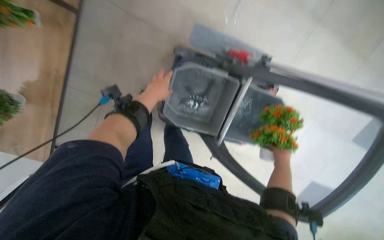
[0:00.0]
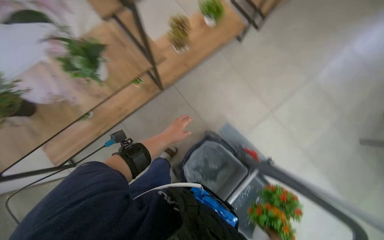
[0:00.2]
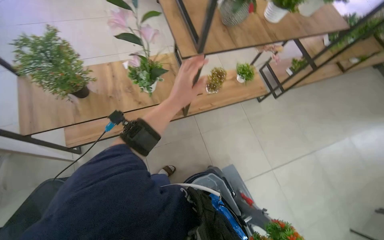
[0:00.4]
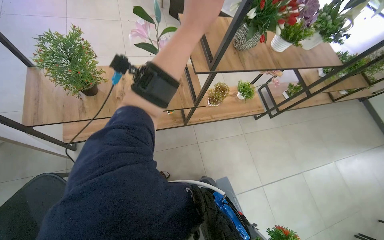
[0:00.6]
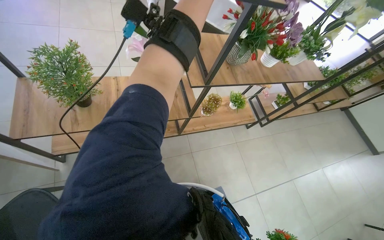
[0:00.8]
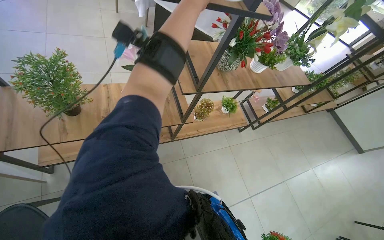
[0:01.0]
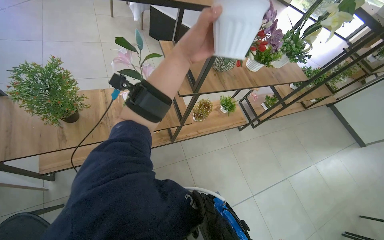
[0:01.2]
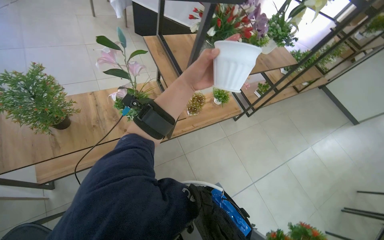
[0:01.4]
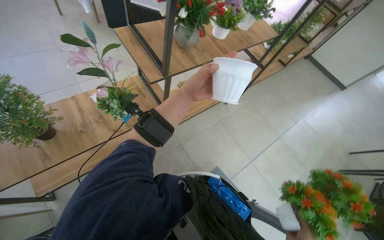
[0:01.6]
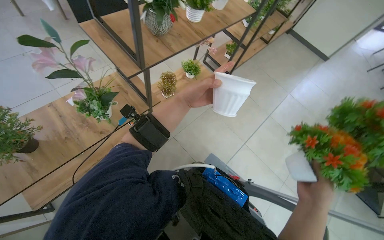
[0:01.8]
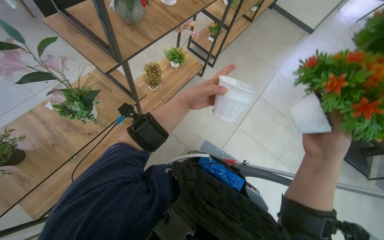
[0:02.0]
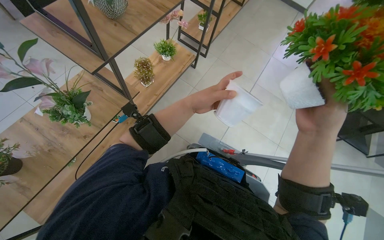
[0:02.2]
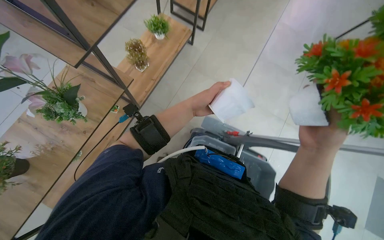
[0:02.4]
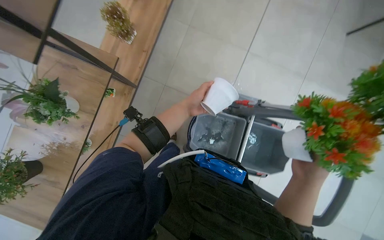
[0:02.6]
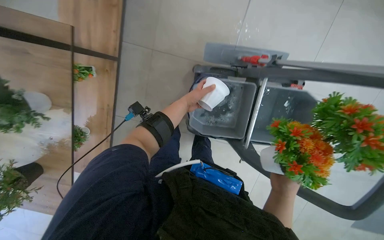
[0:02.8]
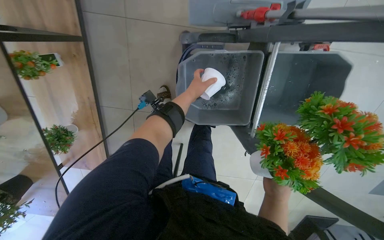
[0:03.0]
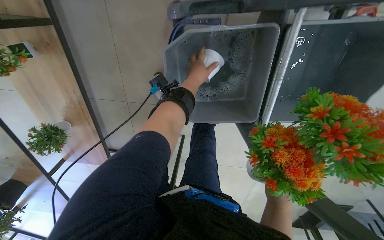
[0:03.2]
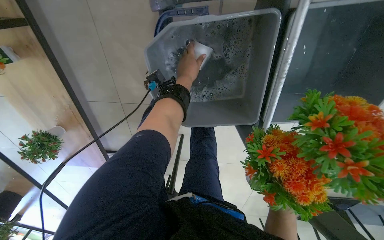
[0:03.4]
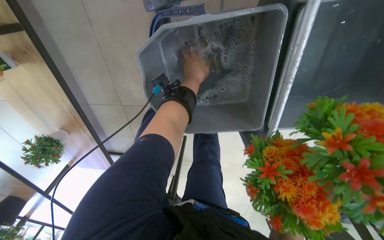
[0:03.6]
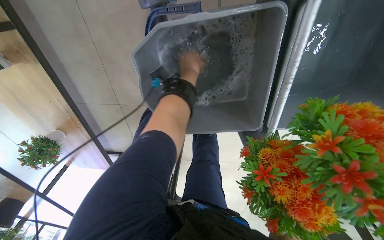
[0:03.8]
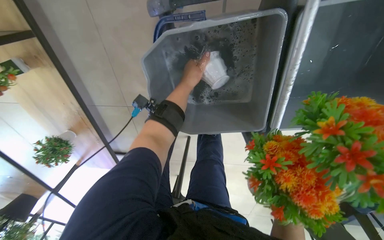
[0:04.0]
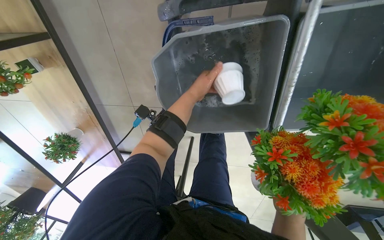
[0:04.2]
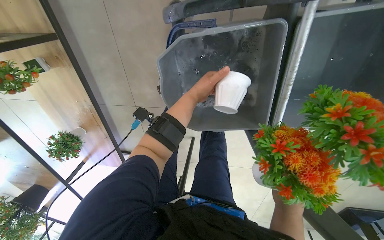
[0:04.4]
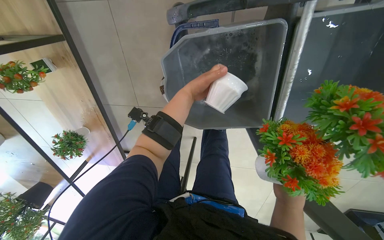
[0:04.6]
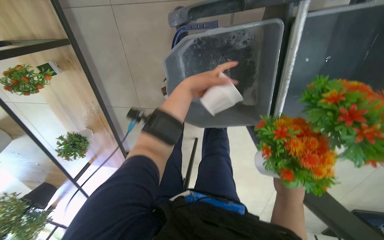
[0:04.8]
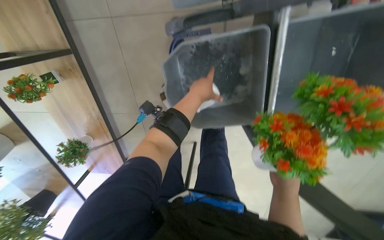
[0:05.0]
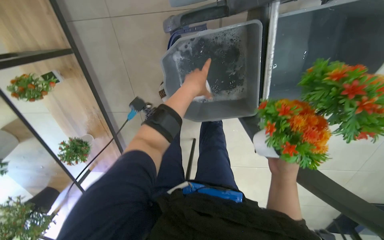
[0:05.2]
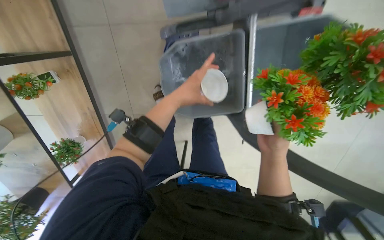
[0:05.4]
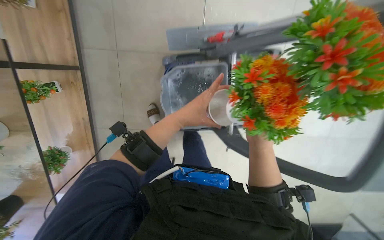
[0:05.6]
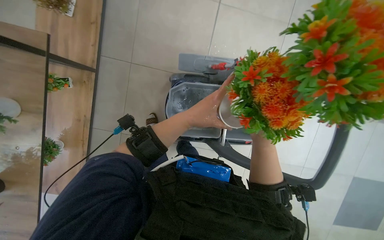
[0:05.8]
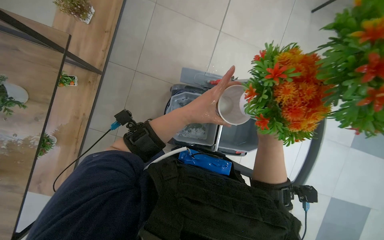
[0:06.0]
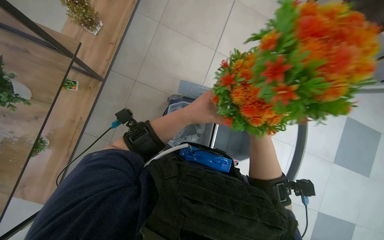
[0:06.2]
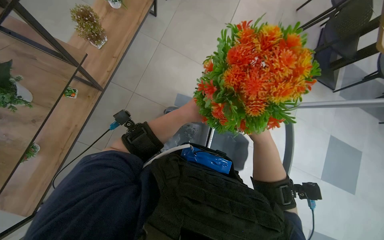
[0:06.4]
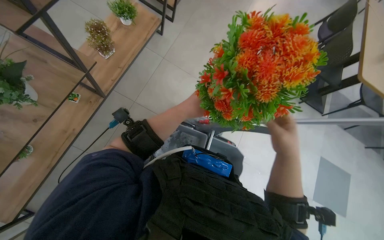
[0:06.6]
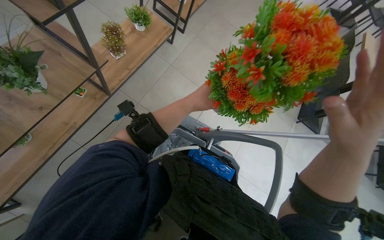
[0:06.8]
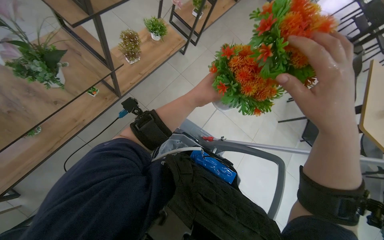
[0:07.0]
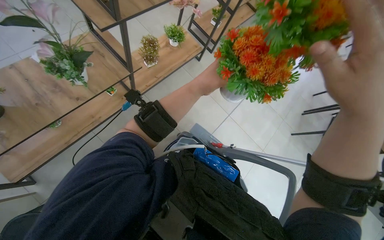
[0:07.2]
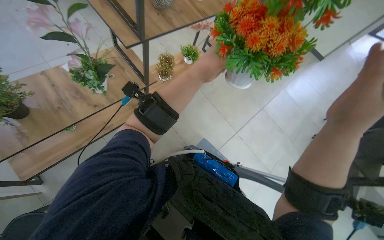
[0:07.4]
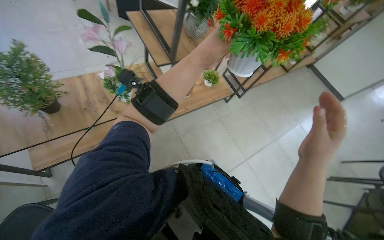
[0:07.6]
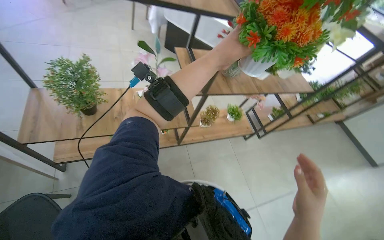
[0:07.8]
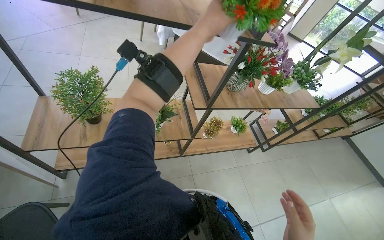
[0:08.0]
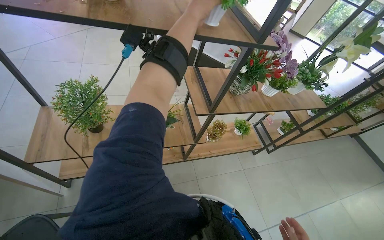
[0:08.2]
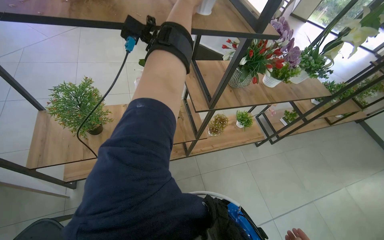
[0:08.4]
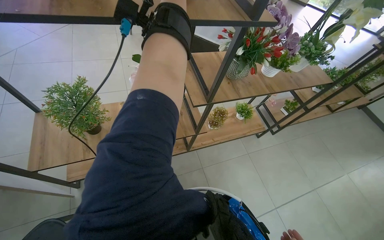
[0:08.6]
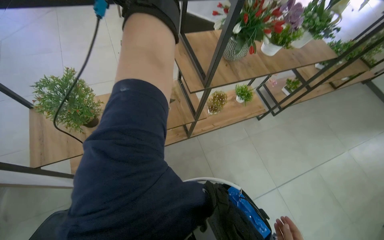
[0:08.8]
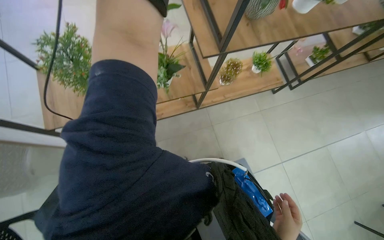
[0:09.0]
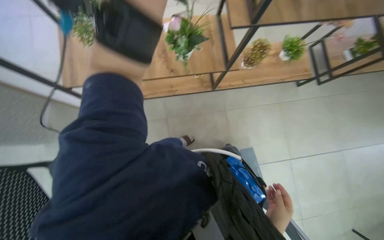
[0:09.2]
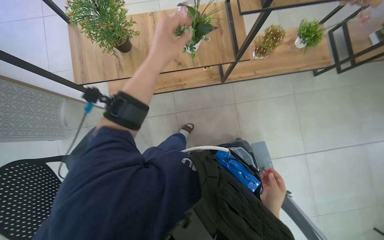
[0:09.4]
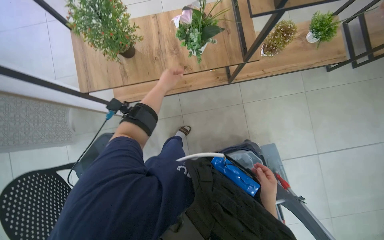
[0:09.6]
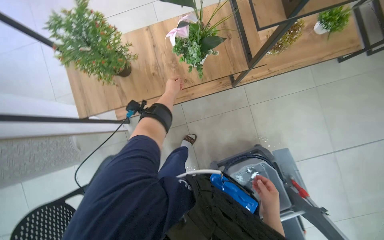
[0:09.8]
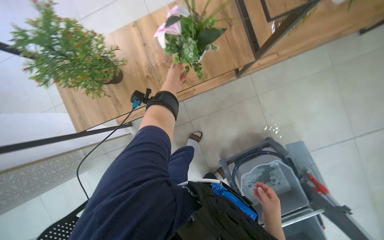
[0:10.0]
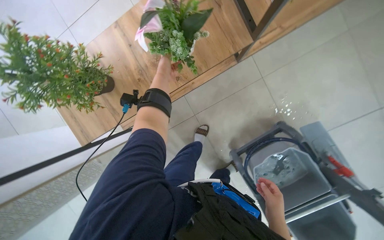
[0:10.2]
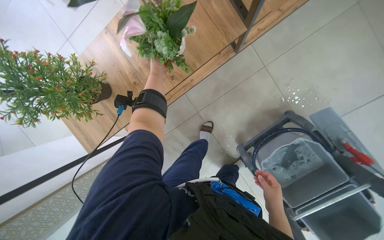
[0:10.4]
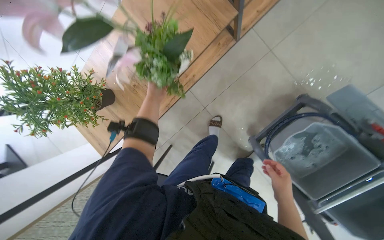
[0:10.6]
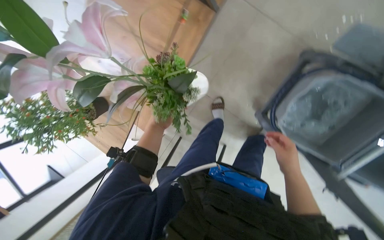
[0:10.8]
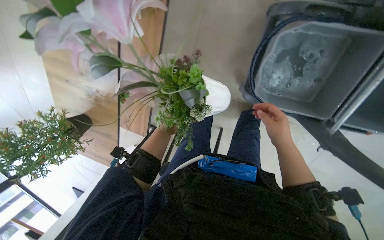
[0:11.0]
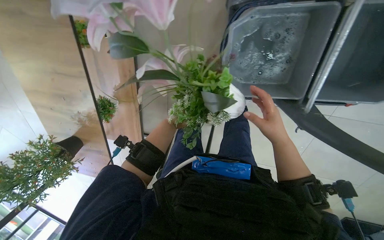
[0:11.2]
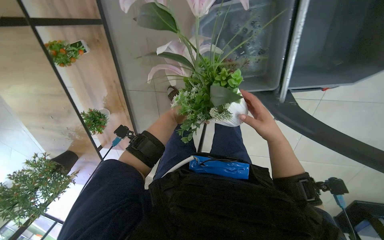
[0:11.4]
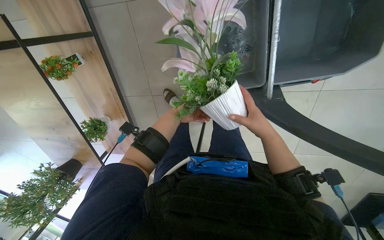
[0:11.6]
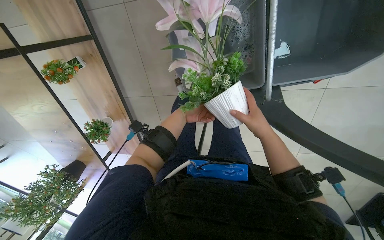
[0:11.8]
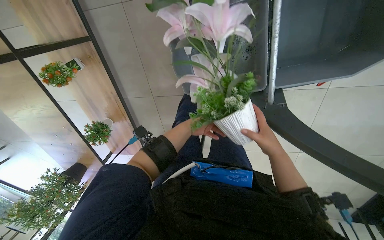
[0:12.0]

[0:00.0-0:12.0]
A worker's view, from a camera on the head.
Job: wiping surfaces.
The whole recording: Washing potted plants. The worker picks up decorative plants and flowers from a shelf, washes them in a cleaning cart, and places them back on the shelf.
0:00.0 to 0:01.6: The view tilts some 25 degrees upward.
0:01.6 to 0:03.0: The head travels roughly 50 cm. The camera pitches downward, by approximately 55 degrees. The scene rotates counterclockwise by about 50 degrees.
0:04.4 to 0:06.0: The view tips upward by about 20 degrees. The right hand travels up the picture by roughly 20 cm; the left hand goes about 25 cm nearer to the camera and down the picture.
0:06.0 to 0:07.6: The view tilts some 40 degrees upward. The scene rotates clockwise by some 40 degrees.
0:09.0 to 0:10.4: The view swings about 20 degrees to the left. The wearer looks roughly 20 degrees further downward.
0:10.4 to 0:12.0: Everything in view rotates approximately 50 degrees counterclockwise.

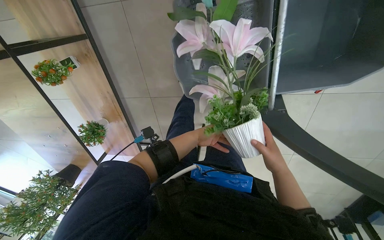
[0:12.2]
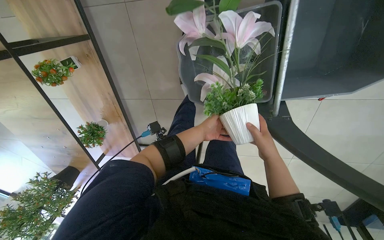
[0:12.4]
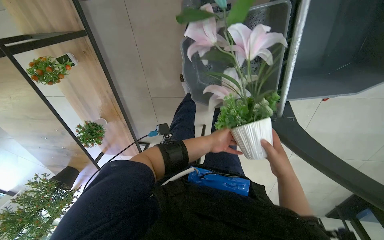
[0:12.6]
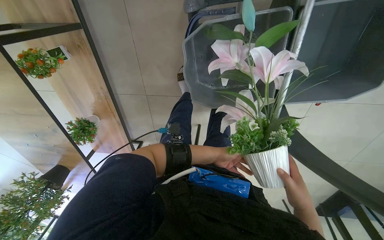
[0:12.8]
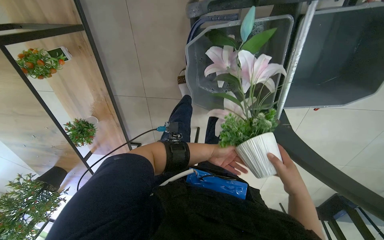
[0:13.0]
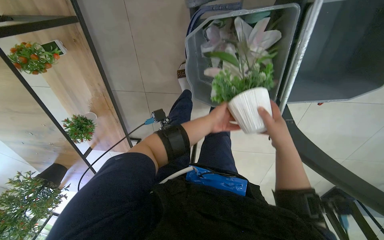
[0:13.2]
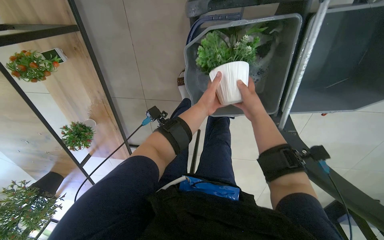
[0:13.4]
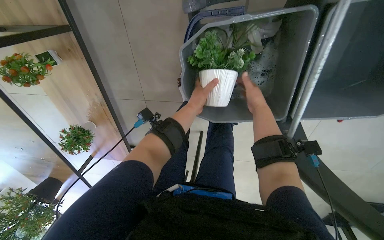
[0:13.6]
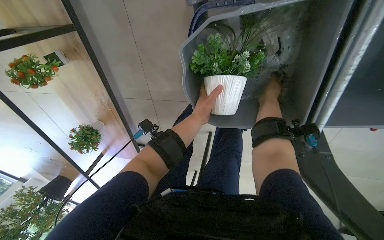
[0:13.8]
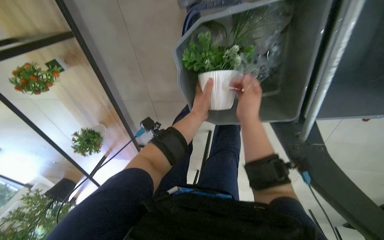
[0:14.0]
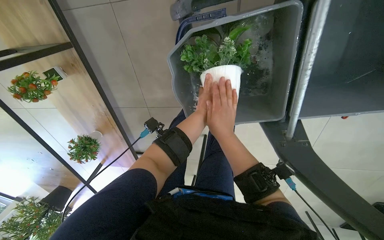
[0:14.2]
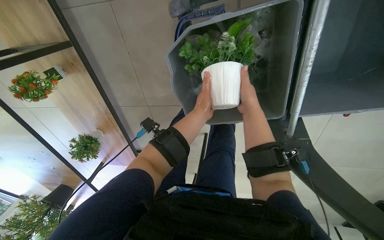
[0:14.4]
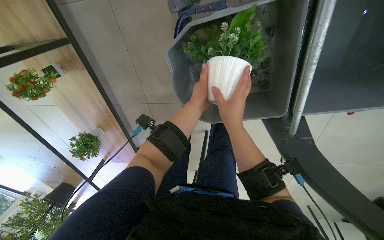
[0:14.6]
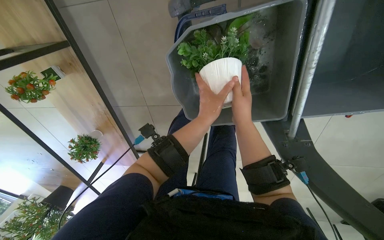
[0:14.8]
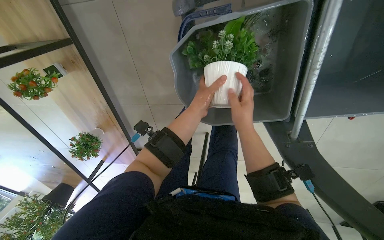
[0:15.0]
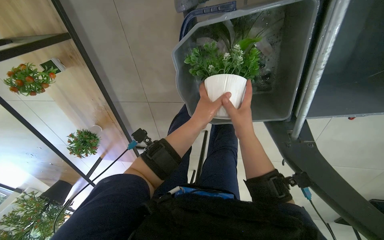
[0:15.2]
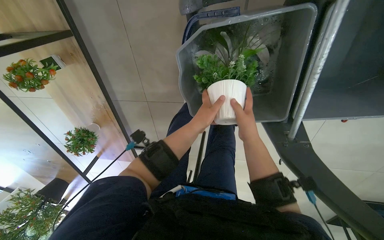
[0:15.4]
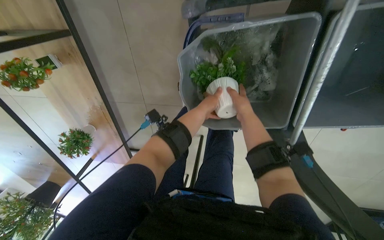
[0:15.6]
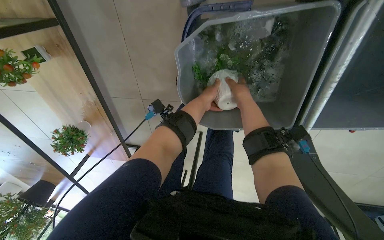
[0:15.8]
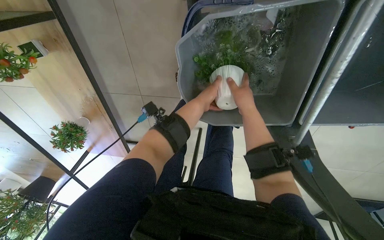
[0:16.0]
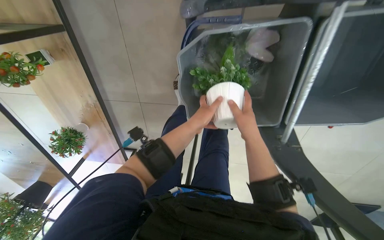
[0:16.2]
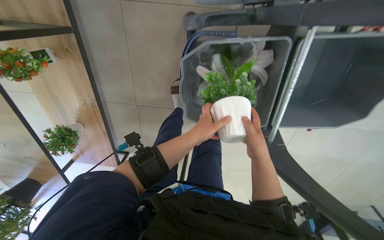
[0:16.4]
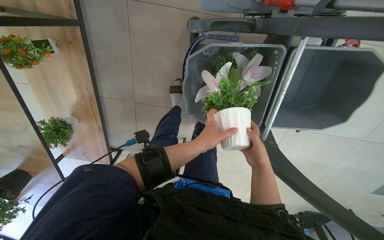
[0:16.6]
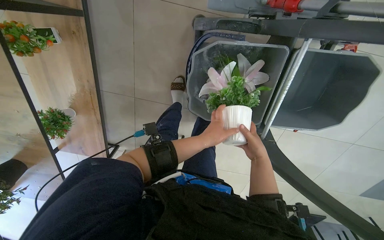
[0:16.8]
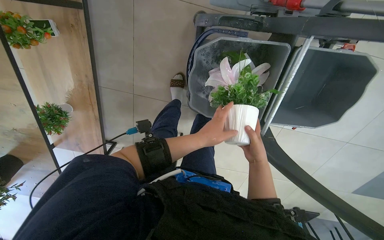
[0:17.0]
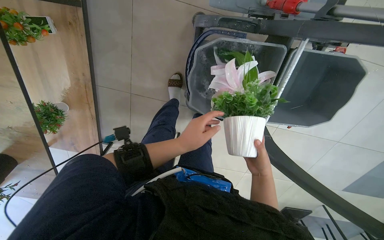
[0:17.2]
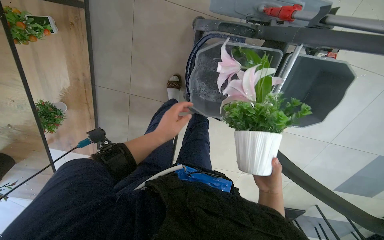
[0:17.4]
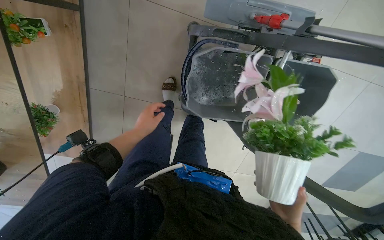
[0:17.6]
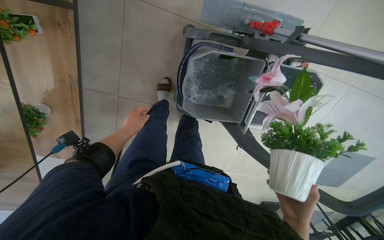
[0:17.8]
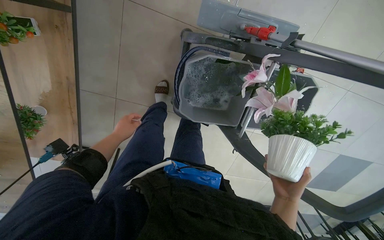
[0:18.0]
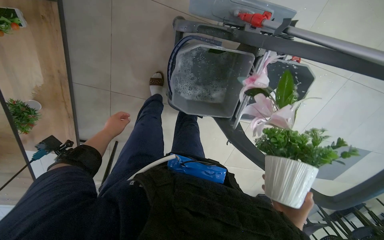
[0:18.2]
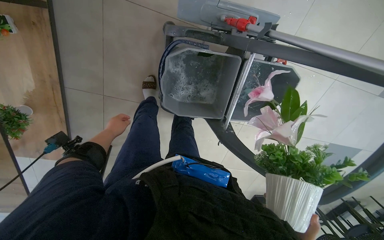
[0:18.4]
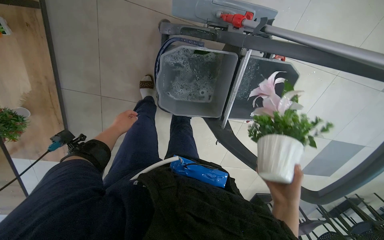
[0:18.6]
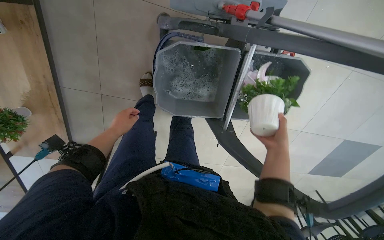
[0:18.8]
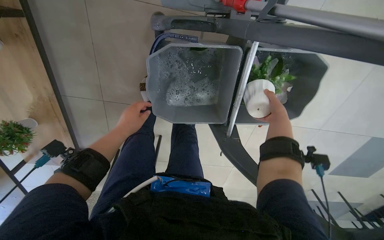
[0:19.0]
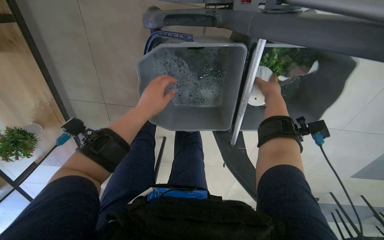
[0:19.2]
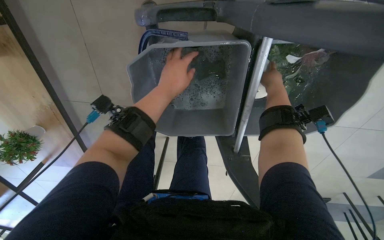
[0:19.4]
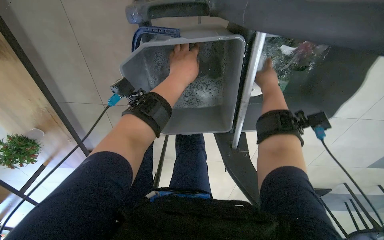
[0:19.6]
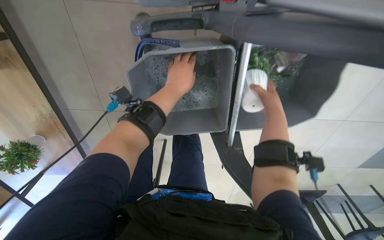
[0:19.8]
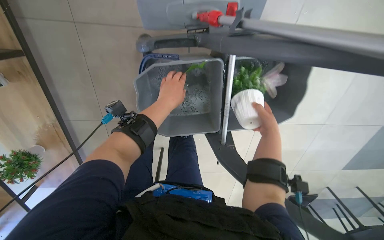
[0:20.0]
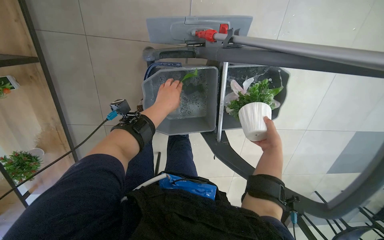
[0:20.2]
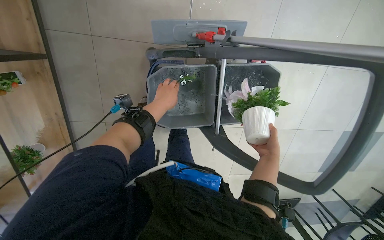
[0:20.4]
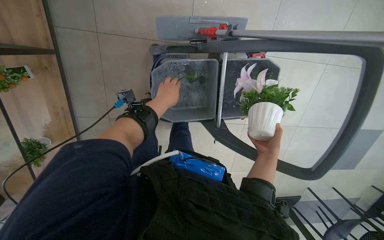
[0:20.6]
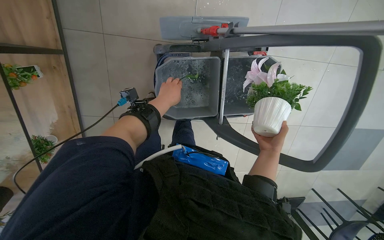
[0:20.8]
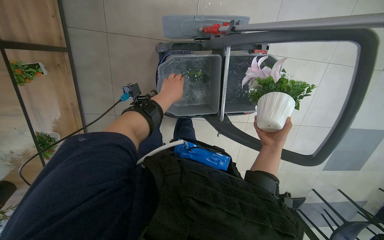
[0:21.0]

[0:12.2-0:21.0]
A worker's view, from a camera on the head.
Job: wiping surfaces.
The whole recording: Washing potted plants. The worker picks up decorative plants and flowers from a shelf, washes them in a cleaning cart, and places them back on the shelf.
0:12.2 to 0:13.6: Both hands move up the picture, approximately 20 cm.
0:13.6 to 0:15.2: The right hand goes to the left and returns, approximately 10 cm each way.
0:15.2 to 0:16.6: Both hands travel together down the picture, approximately 10 cm.
0:16.6 to 0:18.0: The left hand is displaced to the left by about 30 cm. Meanwhile the right hand shifts about 15 cm down the picture.
0:18.0 to 0:19.6: The left hand goes approximately 50 cm to the right and up the picture. The right hand heads up the picture, covering roughly 40 cm.
0:19.6 to 0:21.0: The head travels approximately 40 cm. The wearer looks some 20 degrees further upward.
